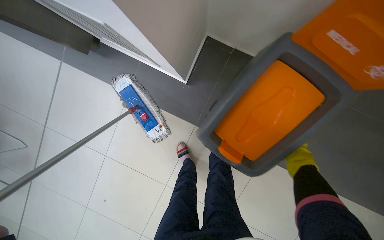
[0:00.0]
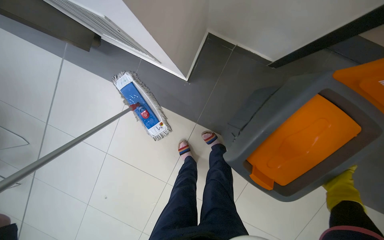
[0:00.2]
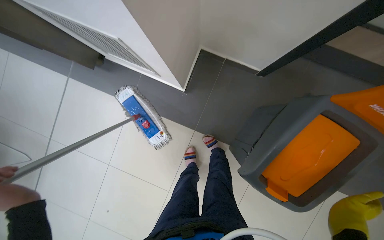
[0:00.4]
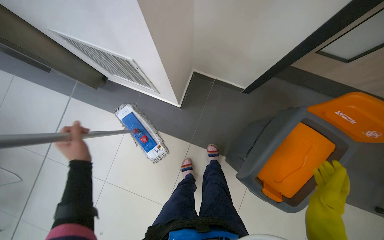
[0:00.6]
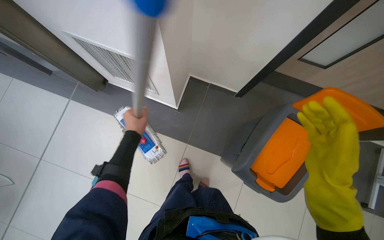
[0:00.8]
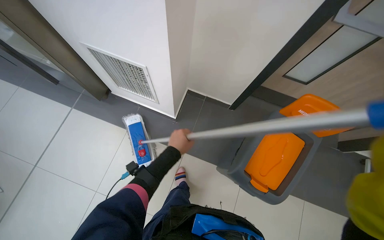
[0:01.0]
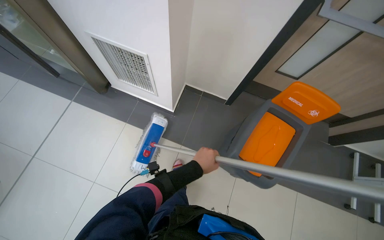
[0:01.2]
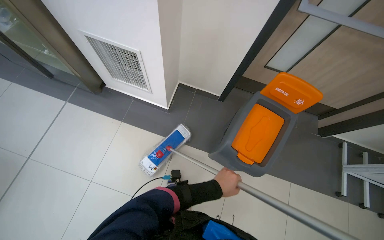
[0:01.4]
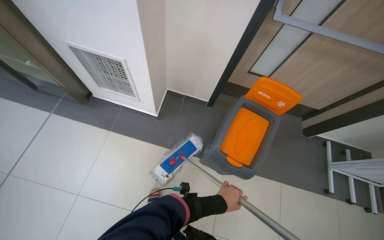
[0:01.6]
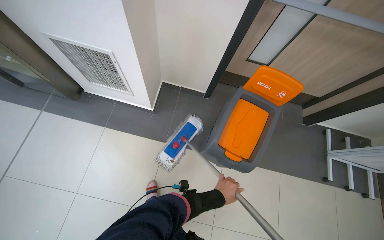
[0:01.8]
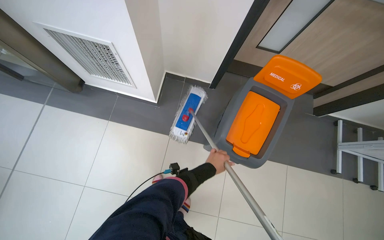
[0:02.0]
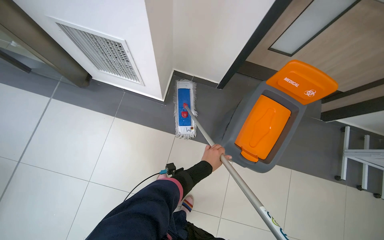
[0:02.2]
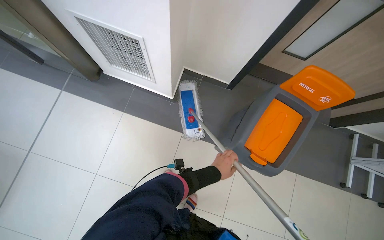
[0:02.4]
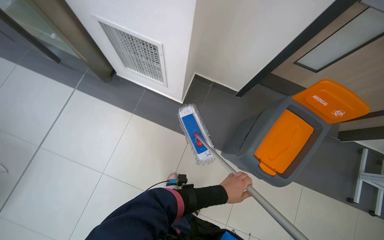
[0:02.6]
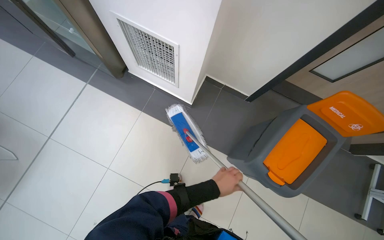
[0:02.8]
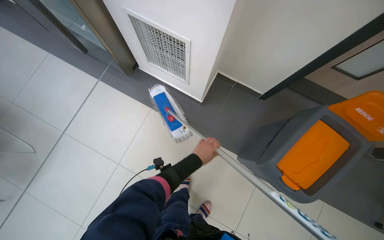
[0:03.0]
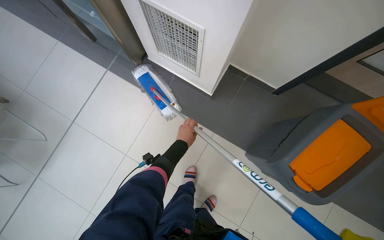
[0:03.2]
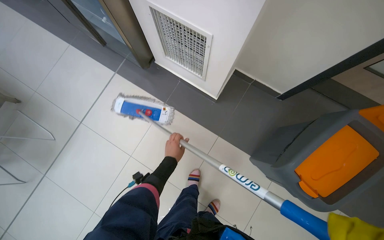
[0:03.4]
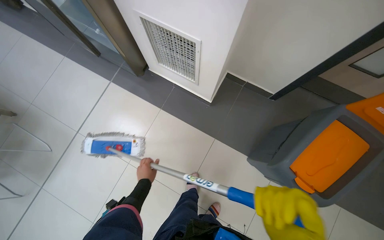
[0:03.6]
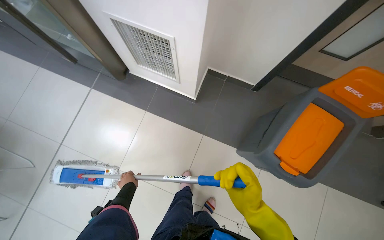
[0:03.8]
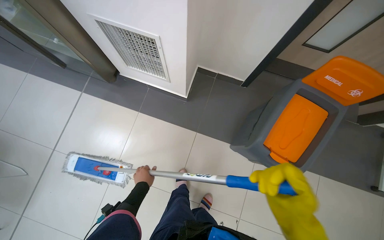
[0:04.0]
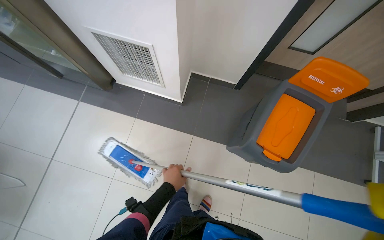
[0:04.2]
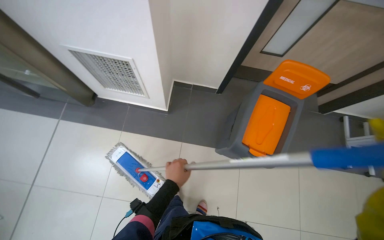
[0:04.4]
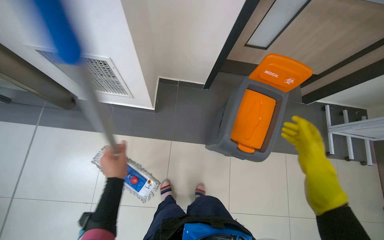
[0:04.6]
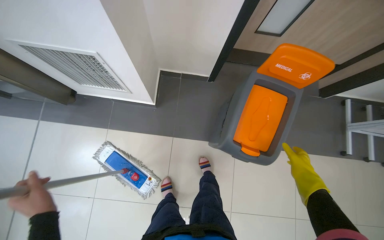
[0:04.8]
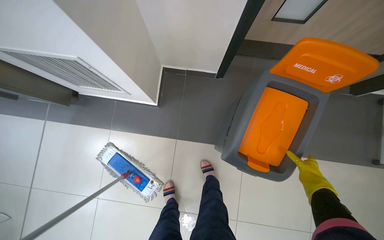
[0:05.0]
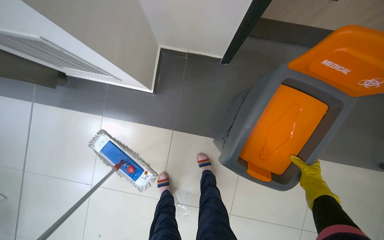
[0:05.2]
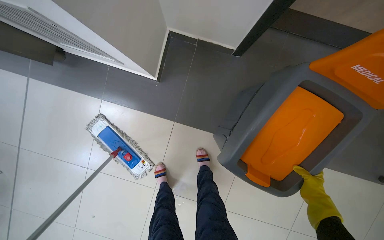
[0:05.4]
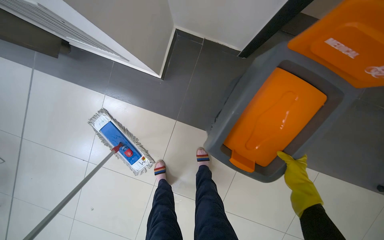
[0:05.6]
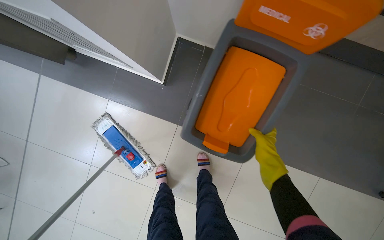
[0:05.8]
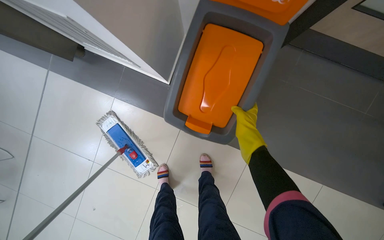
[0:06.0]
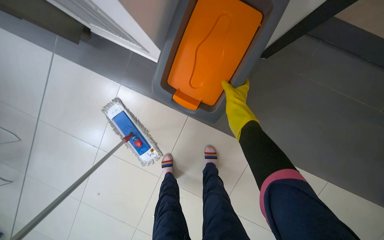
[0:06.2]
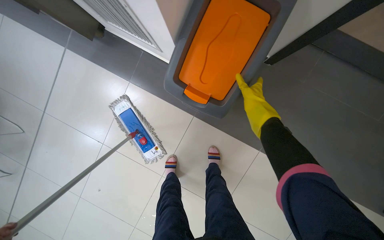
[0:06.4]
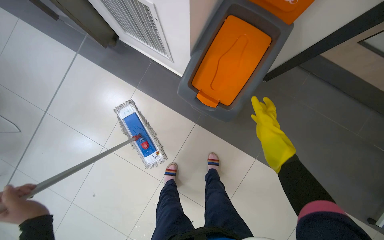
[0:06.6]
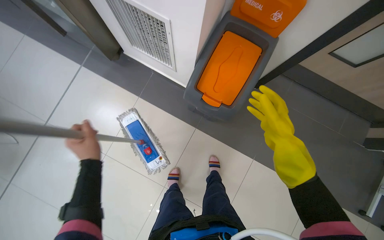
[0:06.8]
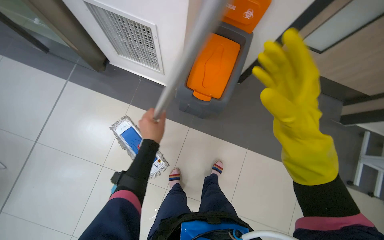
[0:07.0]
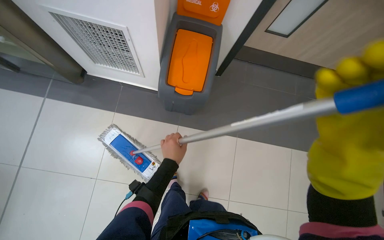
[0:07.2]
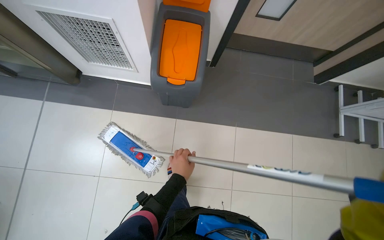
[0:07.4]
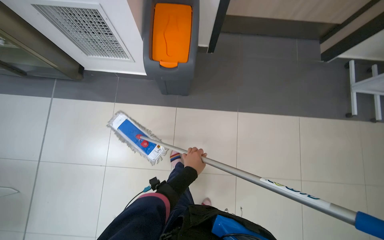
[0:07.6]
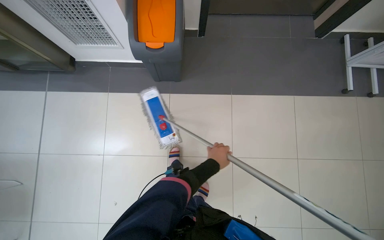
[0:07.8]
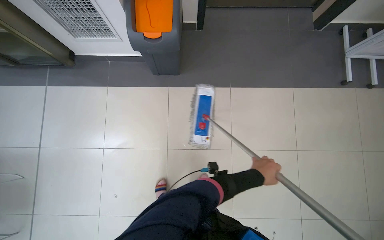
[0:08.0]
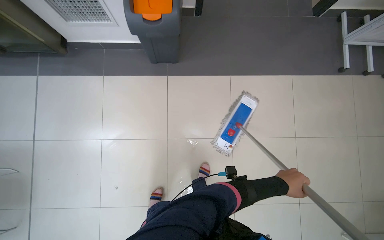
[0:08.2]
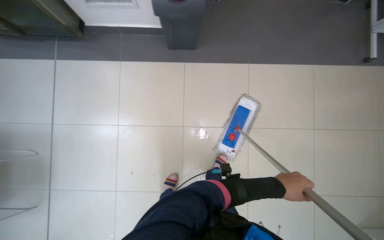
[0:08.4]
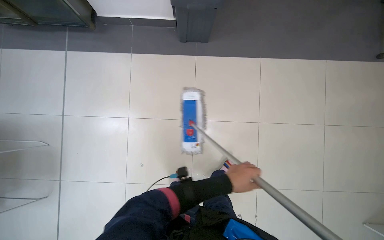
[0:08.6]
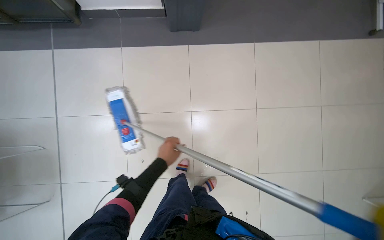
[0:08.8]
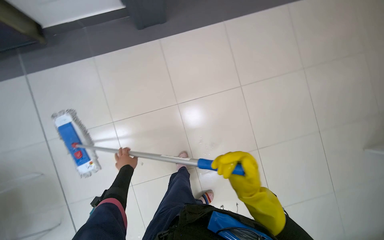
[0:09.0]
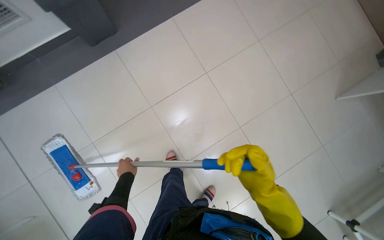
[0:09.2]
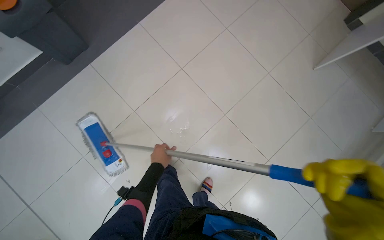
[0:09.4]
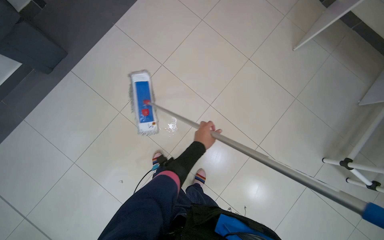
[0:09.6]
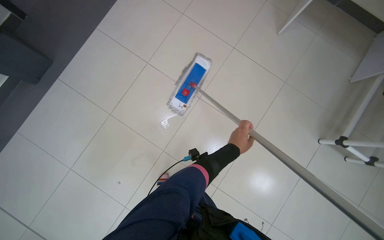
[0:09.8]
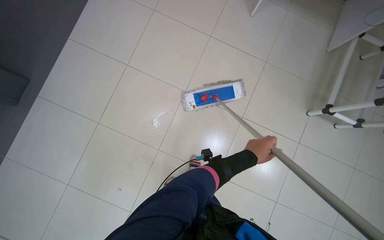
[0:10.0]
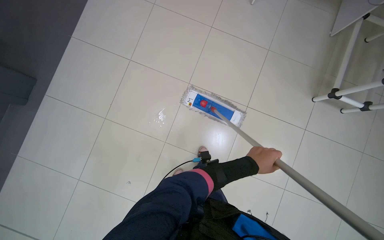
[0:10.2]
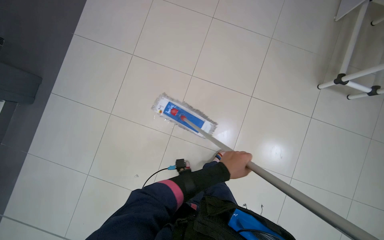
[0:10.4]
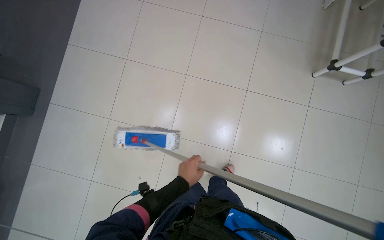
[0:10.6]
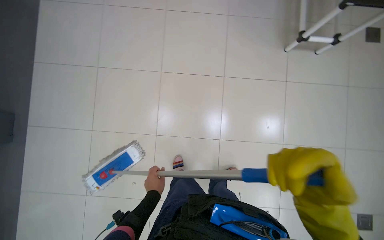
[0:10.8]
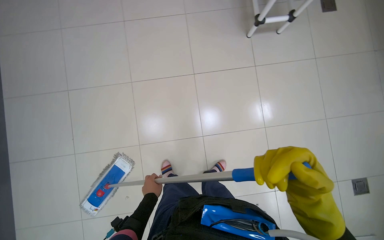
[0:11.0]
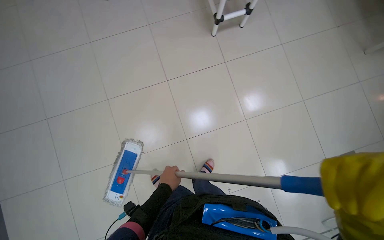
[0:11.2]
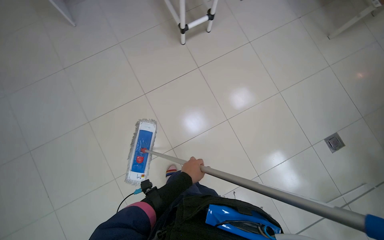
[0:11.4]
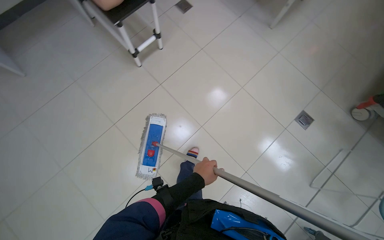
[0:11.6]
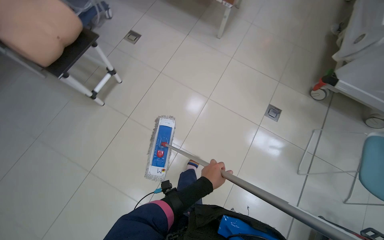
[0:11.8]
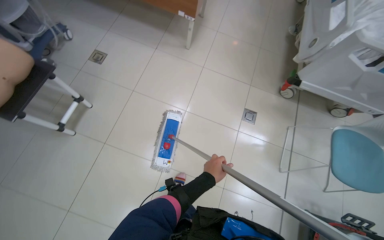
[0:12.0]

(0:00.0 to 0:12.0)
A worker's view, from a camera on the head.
Job: mopping floor.
The whole recording: Mopping floor. The worker dips and wrings the mop in the bucket, then mops the floor of the room.
0:00.0 - 0:01.6: The wearer moves roughly 60 cm. The wearer looks approximately 30 degrees further upward.
0:01.6 - 0:03.0: The left hand is displaced to the left and up the picture by about 35 cm.
0:03.0 - 0:04.4: The left hand moves nearer to the camera and down the picture, roughly 15 cm, and moves about 25 cm to the left and comes back.
0:04.4 - 0:06.0: The camera is carried approximately 40 cm. The wearer looks approximately 20 degrees further downward.
0:06.0 - 0:07.6: The wearer moves roughly 60 cm.
0:07.6 - 0:09.0: The wearer moves about 40 cm.
0:09.0 - 0:10.4: The left hand goes about 40 cm to the right.
0:10.4 - 0:12.0: The camera is carried about 1 m. The head turns to the right by approximately 90 degrees.

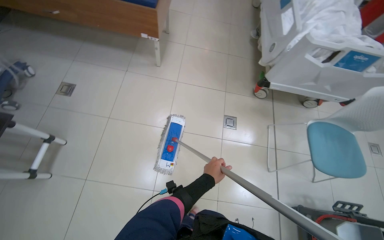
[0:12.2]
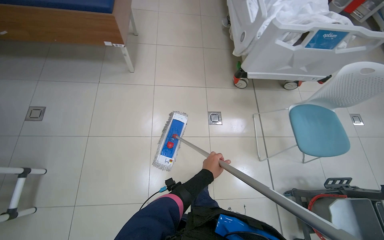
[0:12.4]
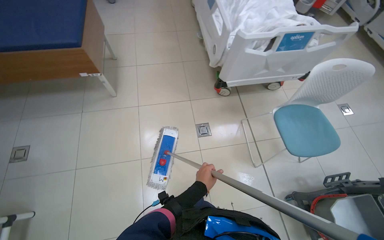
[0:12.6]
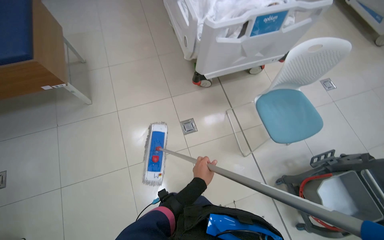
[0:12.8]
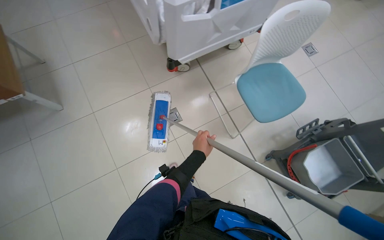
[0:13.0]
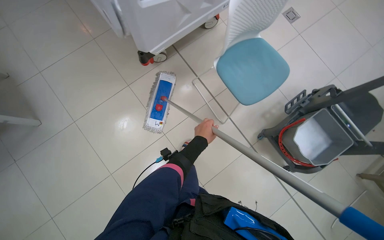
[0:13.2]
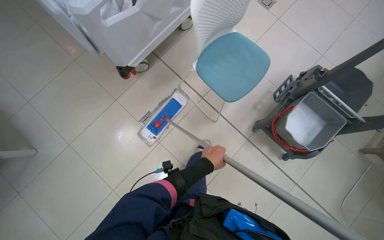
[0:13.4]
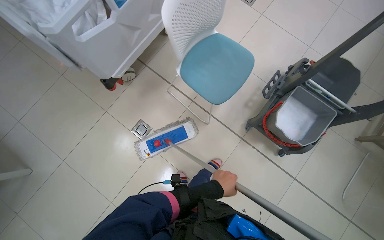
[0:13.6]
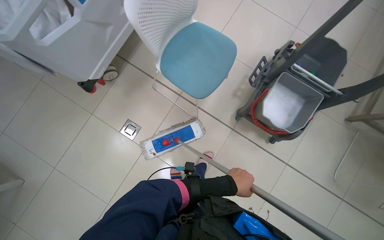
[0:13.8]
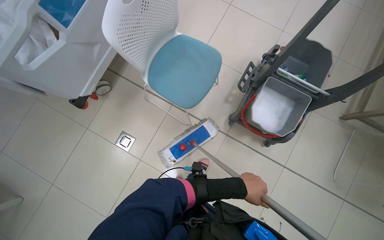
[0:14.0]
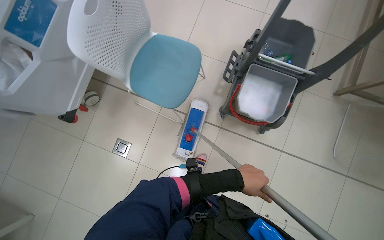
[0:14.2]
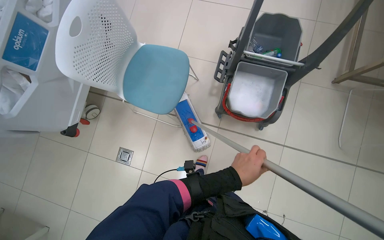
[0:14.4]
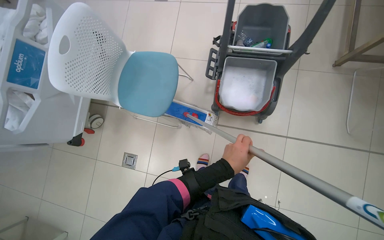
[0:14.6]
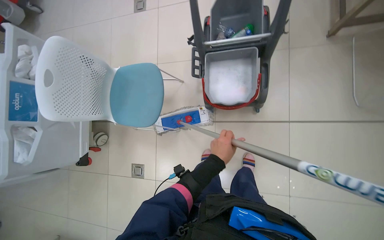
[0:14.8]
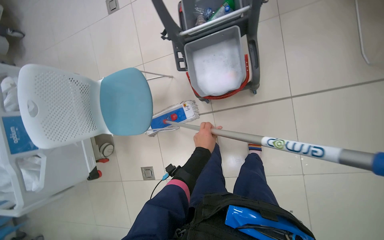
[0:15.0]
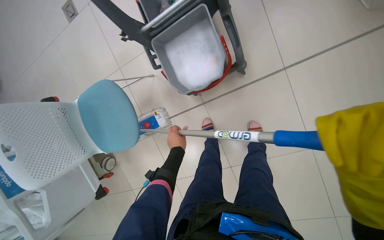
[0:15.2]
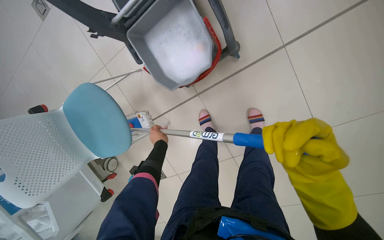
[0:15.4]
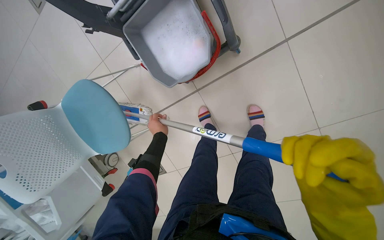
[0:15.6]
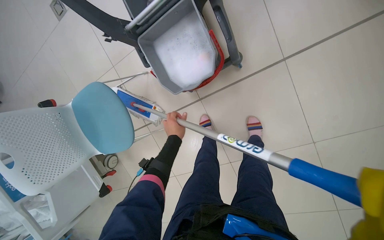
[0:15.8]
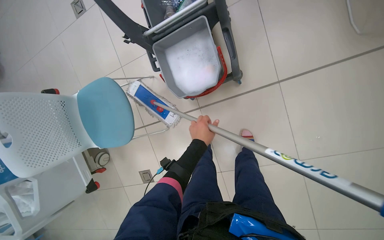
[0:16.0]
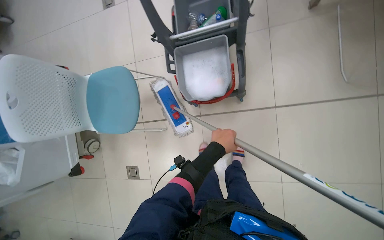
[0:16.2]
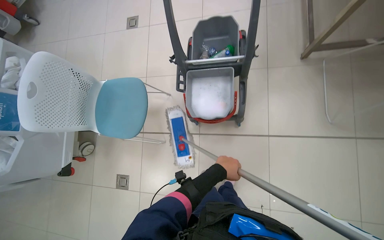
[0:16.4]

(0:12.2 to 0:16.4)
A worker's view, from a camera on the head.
Job: mopping floor.
The whole recording: Mopping floor. The worker dips and wrings the mop in the bucket, then mops the floor of the room.
0:12.2 - 0:13.6: The camera travels about 80 cm. The camera pitches downward, by roughly 15 degrees. The scene rotates counterclockwise by approximately 60 degrees.
0:13.6 - 0:15.0: The camera is carried about 70 cm. The camera is aimed some 15 degrees further to the left. The scene rotates counterclockwise by approximately 50 degrees.

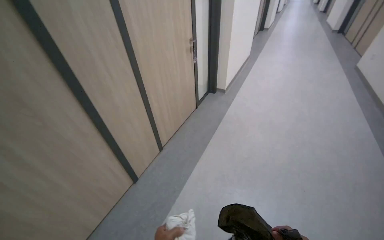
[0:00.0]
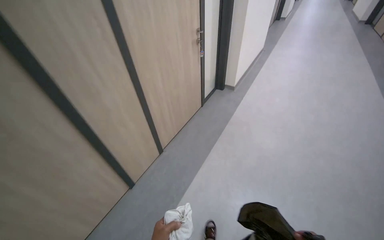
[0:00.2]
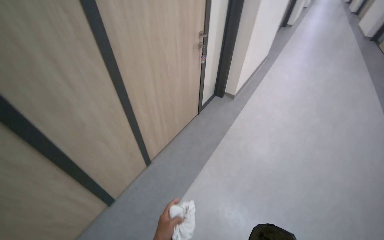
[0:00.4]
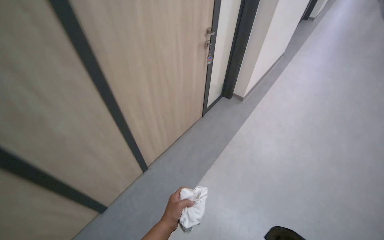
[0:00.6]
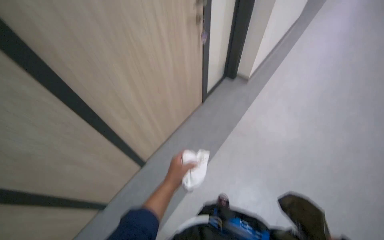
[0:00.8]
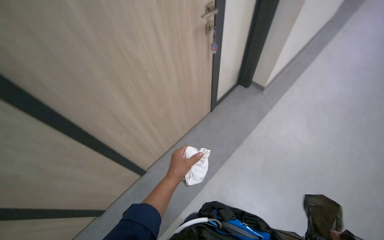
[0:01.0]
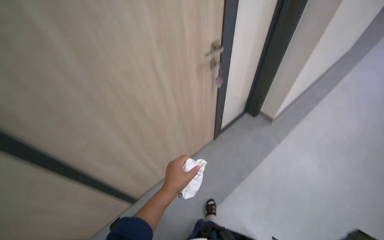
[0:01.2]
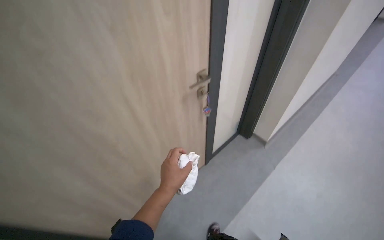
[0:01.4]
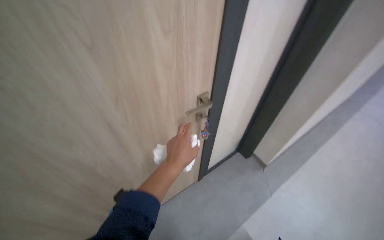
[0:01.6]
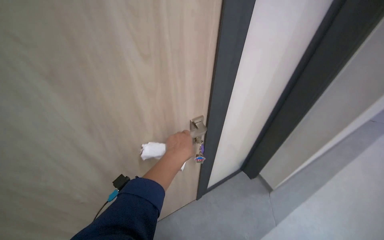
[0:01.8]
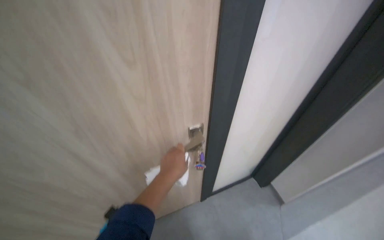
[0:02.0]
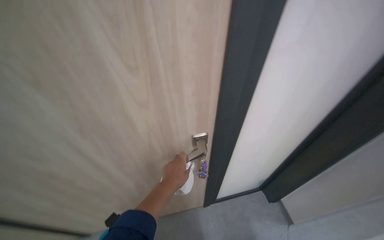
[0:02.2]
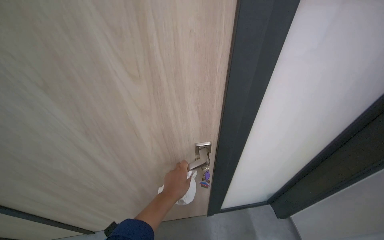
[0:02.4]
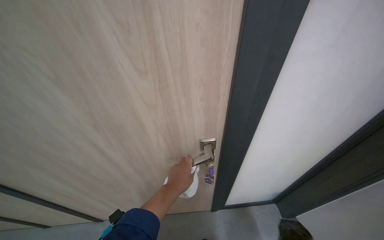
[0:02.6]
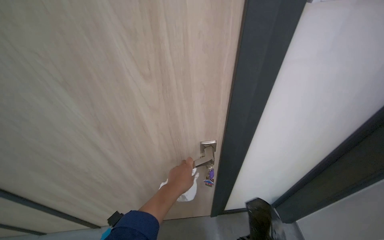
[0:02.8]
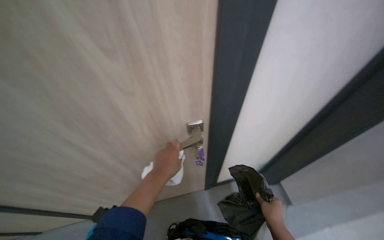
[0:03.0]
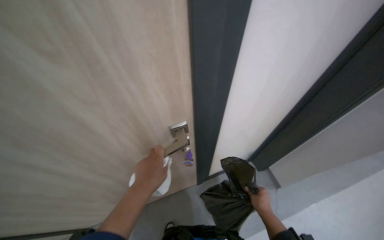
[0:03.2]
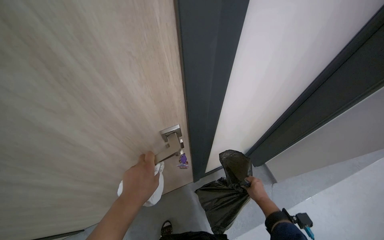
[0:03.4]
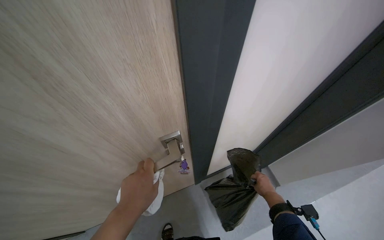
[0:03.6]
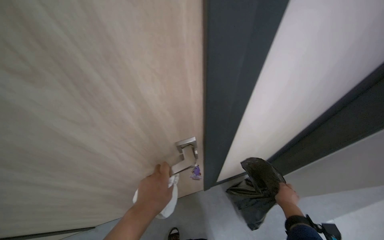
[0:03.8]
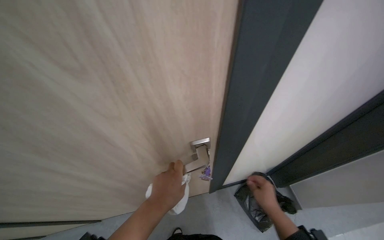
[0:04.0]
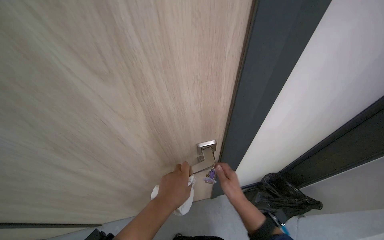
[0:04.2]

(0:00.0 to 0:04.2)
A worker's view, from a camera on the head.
Job: wiping surfaces.
The whole recording: Cleaning office room. The worker cleans various surfaces in an office, including door handles, cabinet handles, and desk surfaces, and empties the trash bin.
0:00.0 - 0:01.4: The camera is carried approximately 1 m. The head turns to the left by approximately 20 degrees.
0:01.4 - 0:02.8: The head travels some 40 cm. The wearer looks roughly 40 degrees further to the left.
